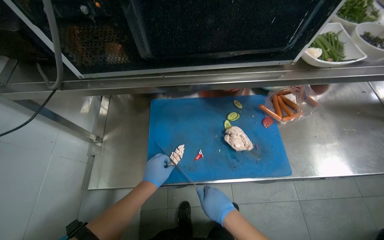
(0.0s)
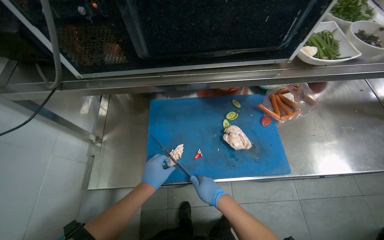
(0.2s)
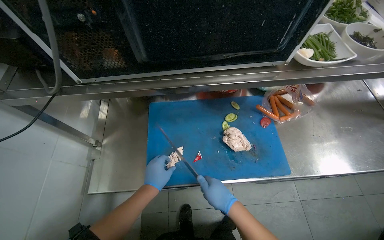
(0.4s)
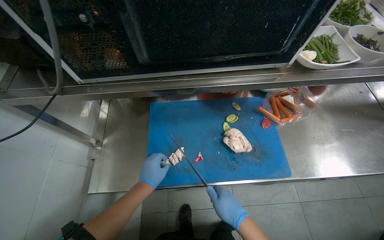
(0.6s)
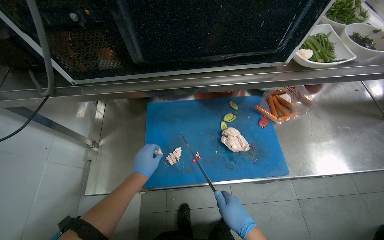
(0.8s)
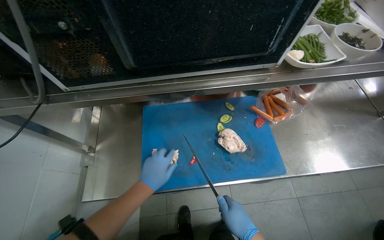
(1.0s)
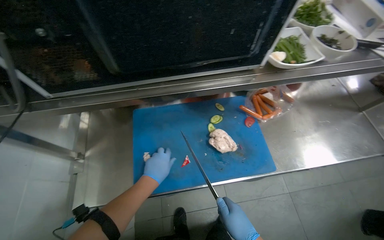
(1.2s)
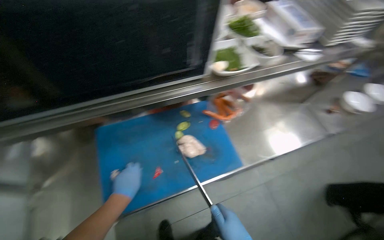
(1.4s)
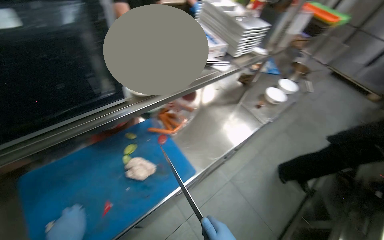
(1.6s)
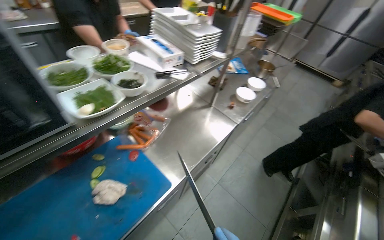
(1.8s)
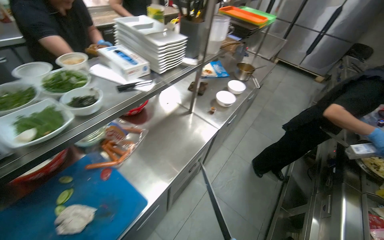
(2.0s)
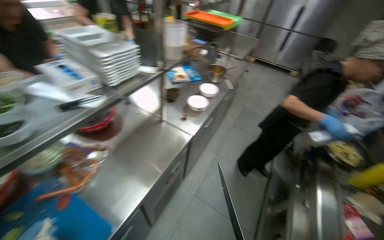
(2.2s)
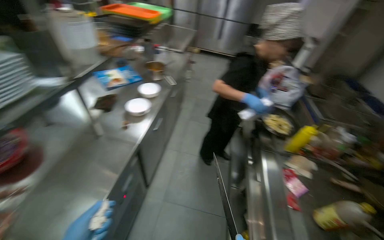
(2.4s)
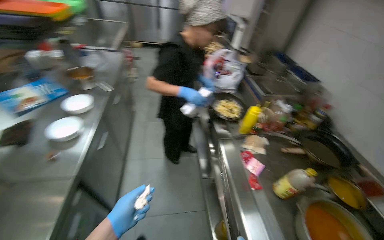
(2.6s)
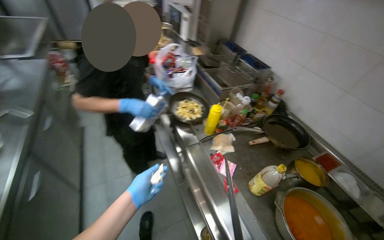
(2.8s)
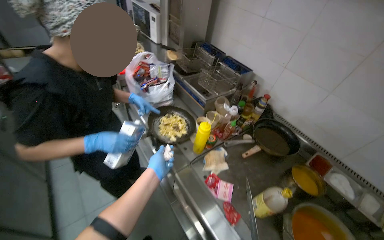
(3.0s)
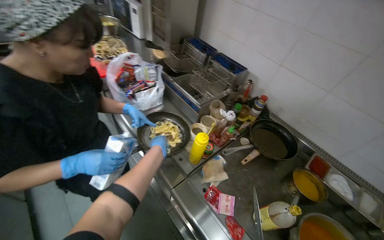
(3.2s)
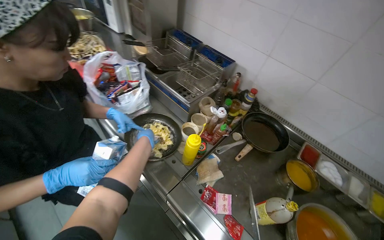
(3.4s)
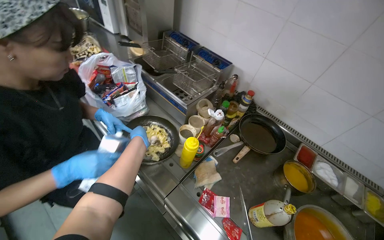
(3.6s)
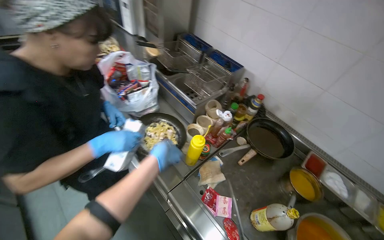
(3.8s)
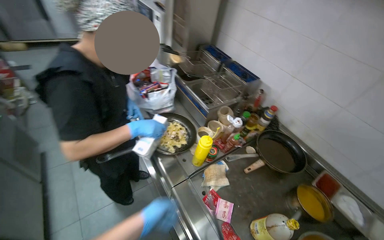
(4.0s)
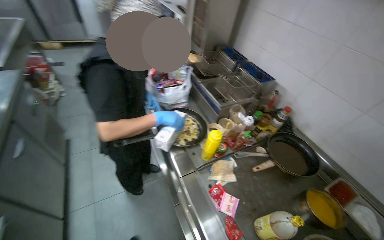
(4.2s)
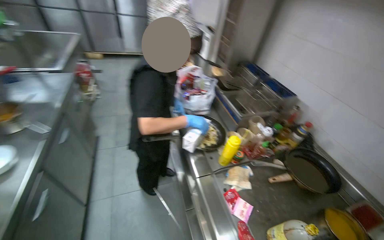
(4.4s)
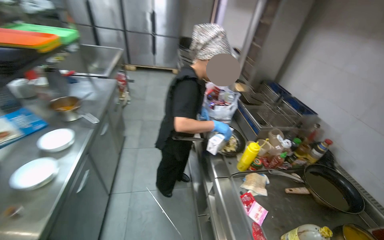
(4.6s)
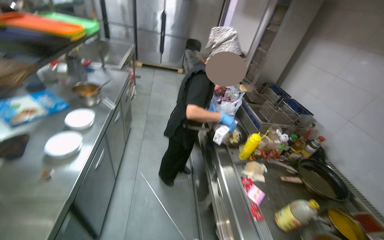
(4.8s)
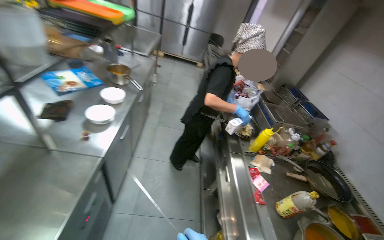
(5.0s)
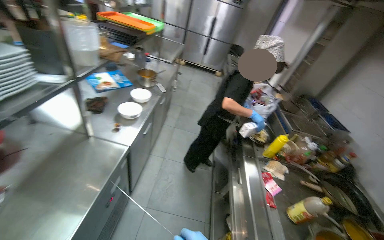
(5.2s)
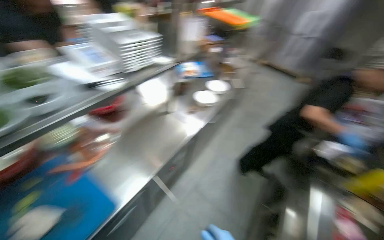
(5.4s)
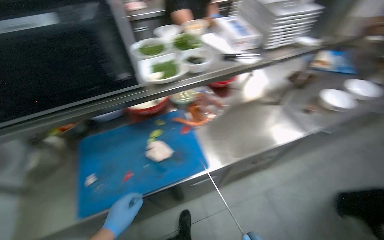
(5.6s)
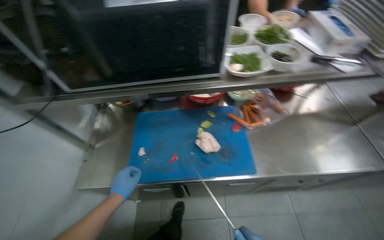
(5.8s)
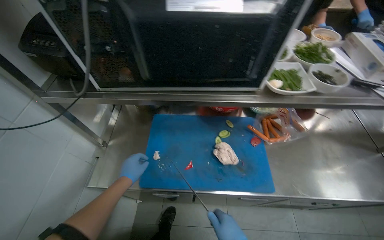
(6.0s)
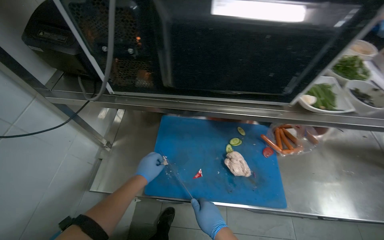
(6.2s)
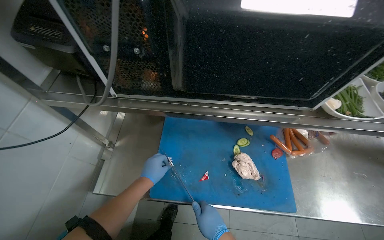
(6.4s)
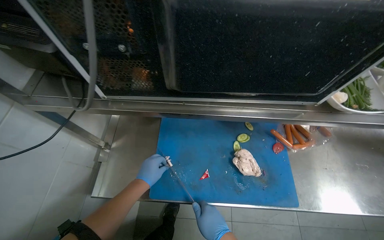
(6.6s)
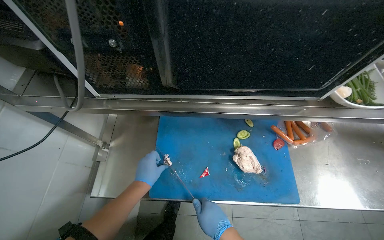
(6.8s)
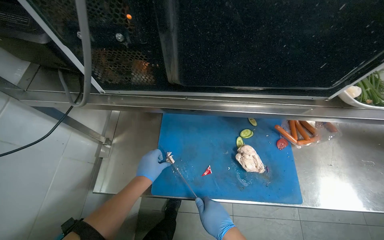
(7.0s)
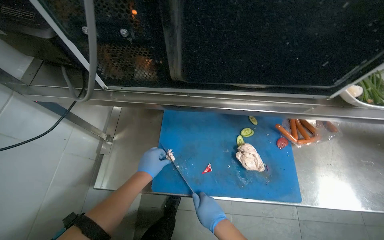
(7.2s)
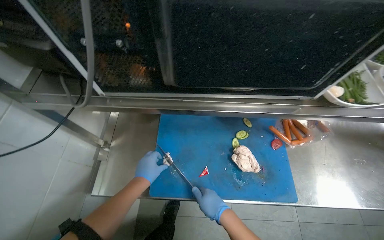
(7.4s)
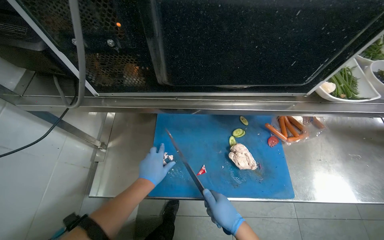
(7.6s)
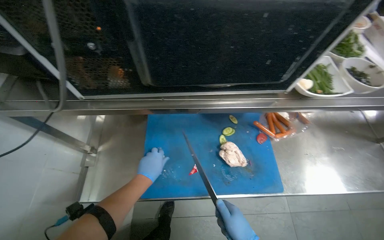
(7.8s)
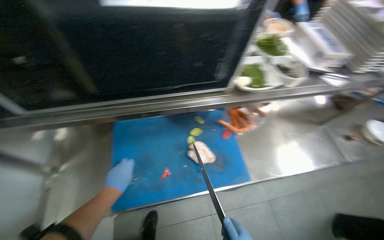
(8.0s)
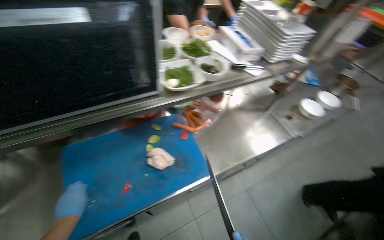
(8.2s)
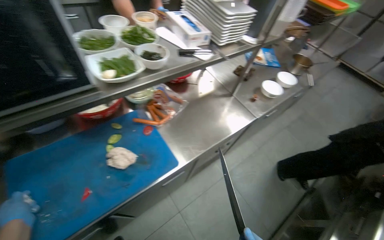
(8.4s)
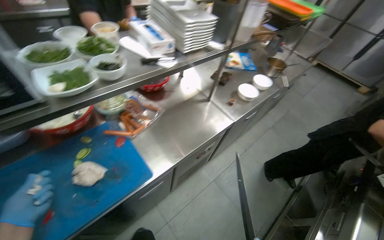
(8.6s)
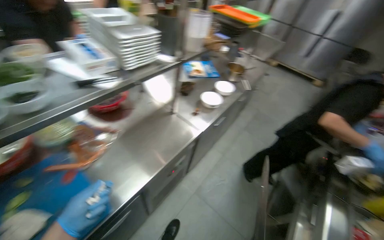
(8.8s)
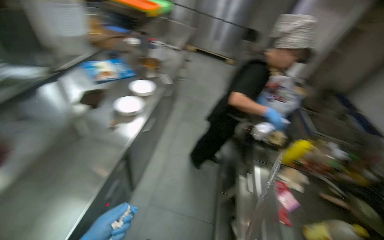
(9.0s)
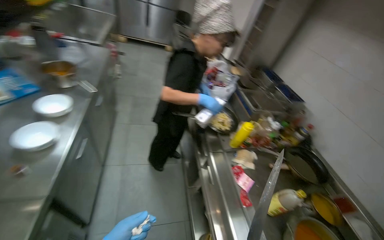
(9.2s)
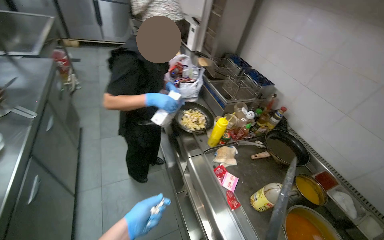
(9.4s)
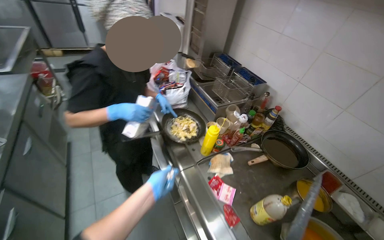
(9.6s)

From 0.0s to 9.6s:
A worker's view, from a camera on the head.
Job: preparing food.
The whole recording: Slicing cooked chicken. The worker removes cooked chicken from a pot and slices it on a cutting board.
From 0.0s to 1.6s: The head turns to the right by roughly 35 degrees.
From 1.6s to 3.2s: The camera is carried approximately 1 m. The wearer's head swings approximately 90 degrees to the right.
From 3.2s to 4.8s: The camera travels approximately 50 cm. The head rotates some 35 degrees to the left. The camera pitches upward, by some 15 degrees.
From 4.8s to 6.4s: The camera travels roughly 80 cm. The head rotates about 100 degrees to the left.
From 6.4s to 8.0s: The wearer looks approximately 20 degrees further to the right.
From 8.0s to 9.6s: The wearer moves some 1 m. The head rotates about 105 degrees to the right.

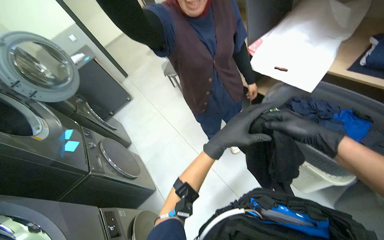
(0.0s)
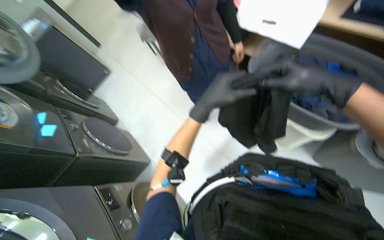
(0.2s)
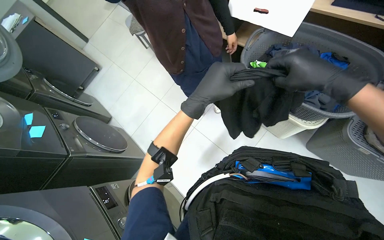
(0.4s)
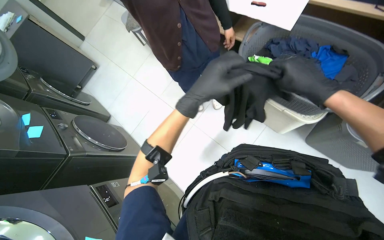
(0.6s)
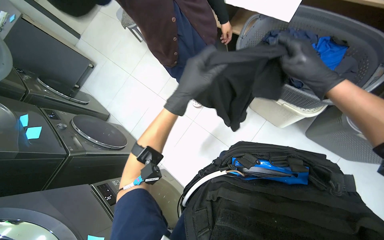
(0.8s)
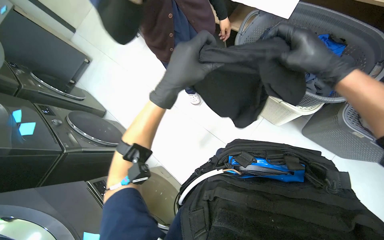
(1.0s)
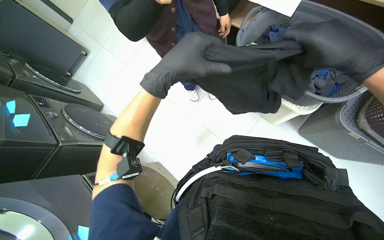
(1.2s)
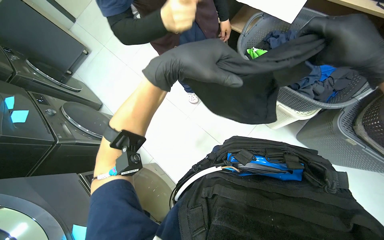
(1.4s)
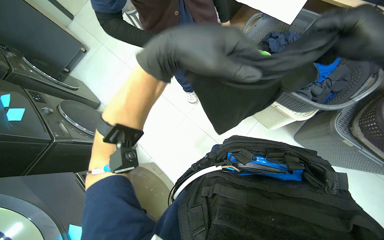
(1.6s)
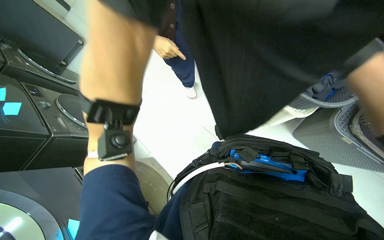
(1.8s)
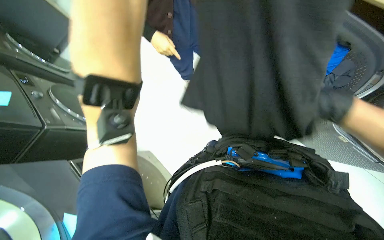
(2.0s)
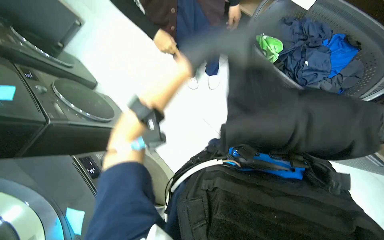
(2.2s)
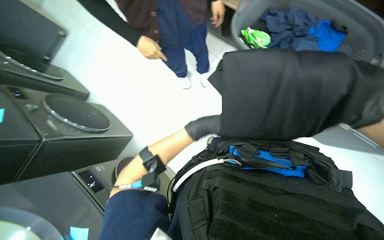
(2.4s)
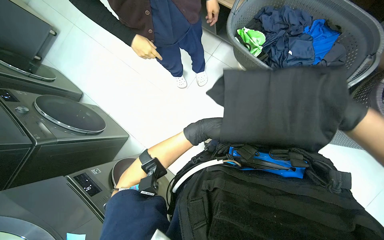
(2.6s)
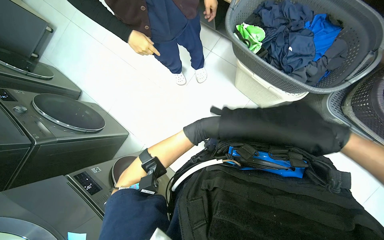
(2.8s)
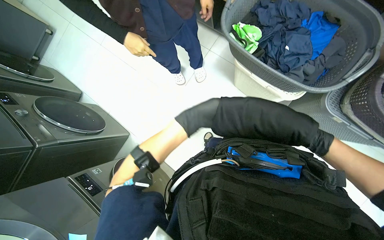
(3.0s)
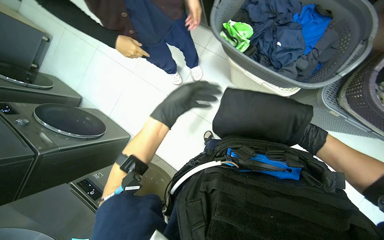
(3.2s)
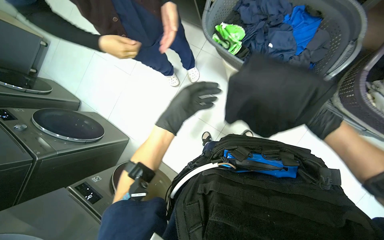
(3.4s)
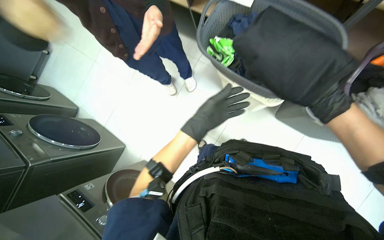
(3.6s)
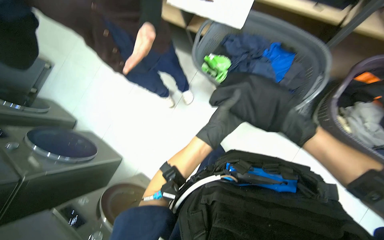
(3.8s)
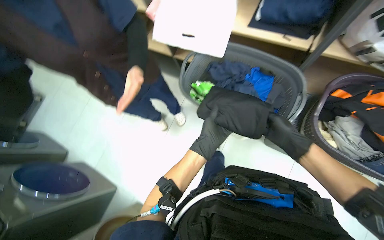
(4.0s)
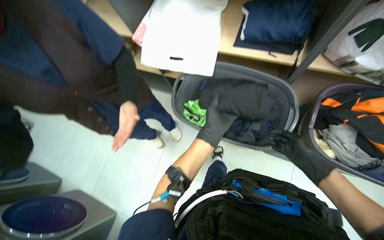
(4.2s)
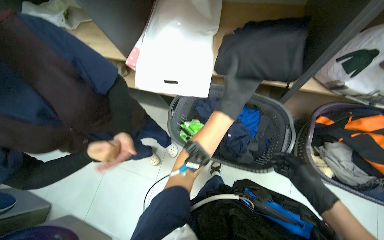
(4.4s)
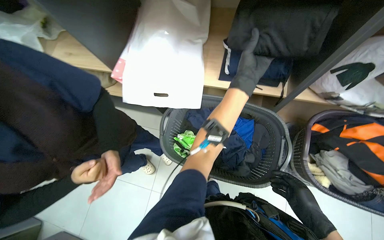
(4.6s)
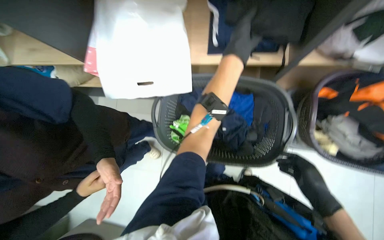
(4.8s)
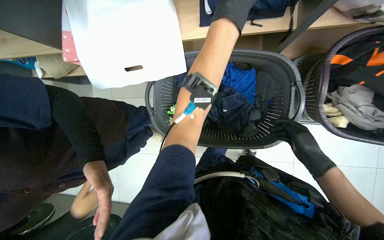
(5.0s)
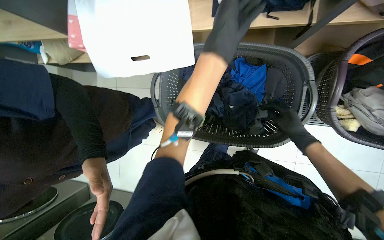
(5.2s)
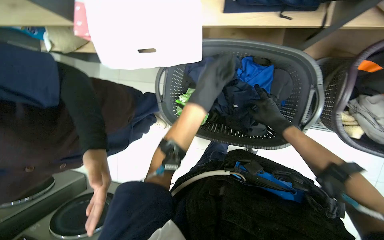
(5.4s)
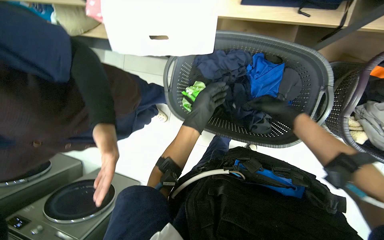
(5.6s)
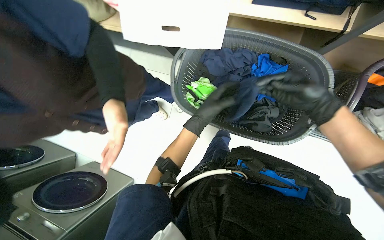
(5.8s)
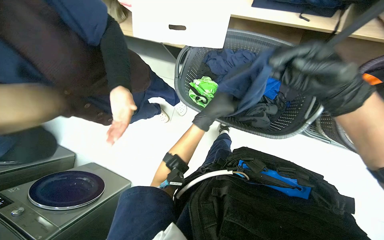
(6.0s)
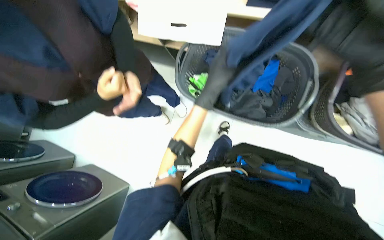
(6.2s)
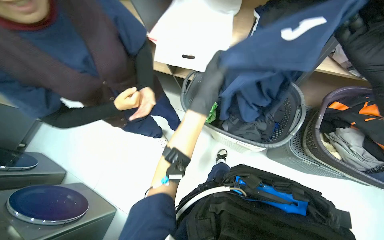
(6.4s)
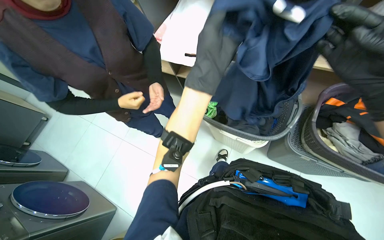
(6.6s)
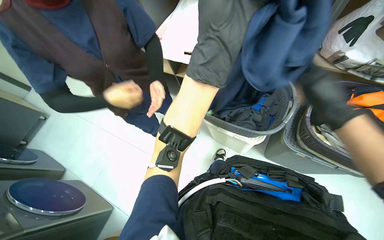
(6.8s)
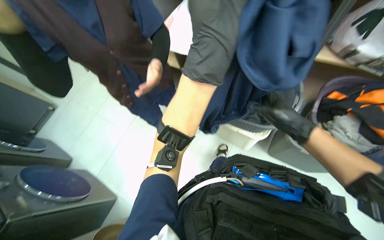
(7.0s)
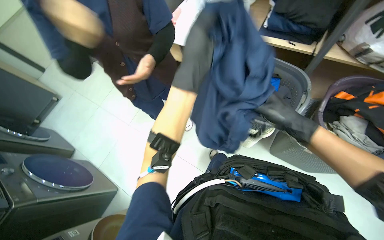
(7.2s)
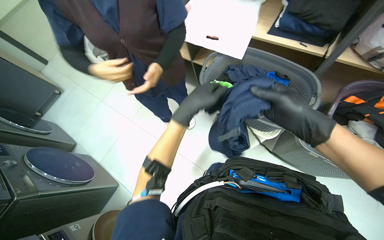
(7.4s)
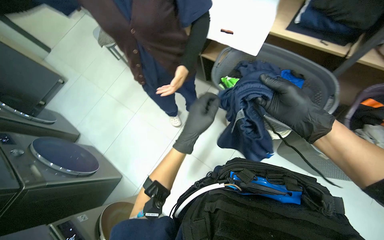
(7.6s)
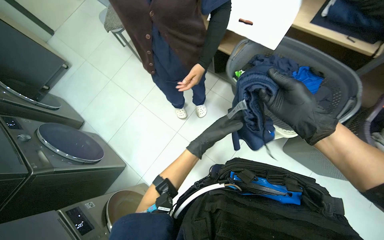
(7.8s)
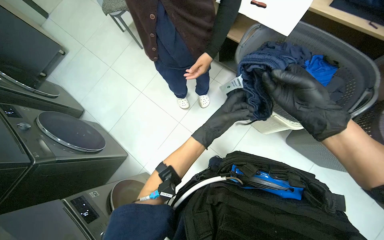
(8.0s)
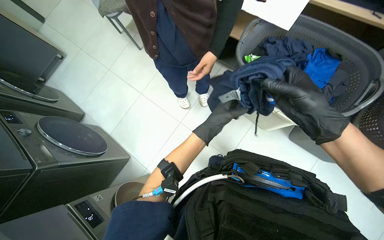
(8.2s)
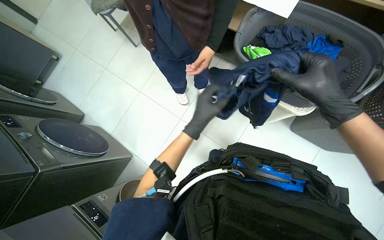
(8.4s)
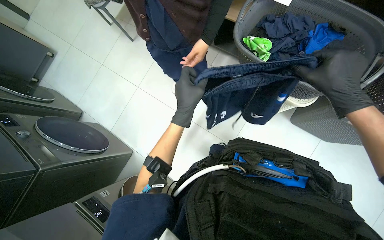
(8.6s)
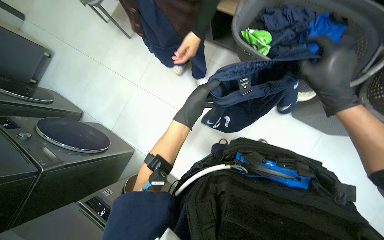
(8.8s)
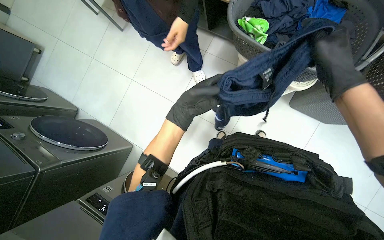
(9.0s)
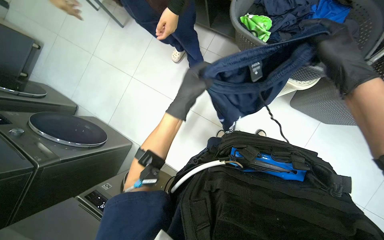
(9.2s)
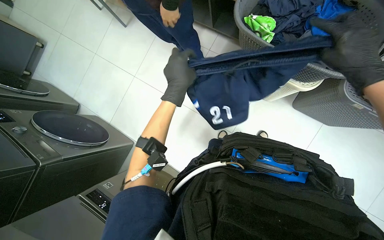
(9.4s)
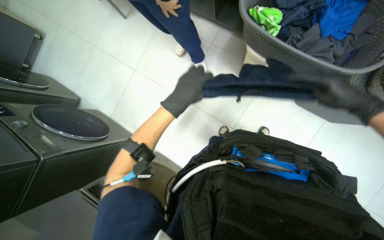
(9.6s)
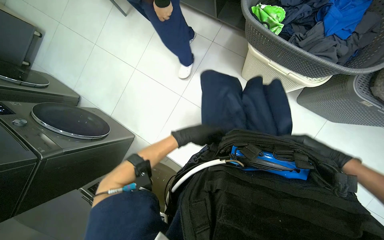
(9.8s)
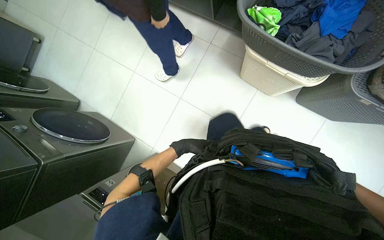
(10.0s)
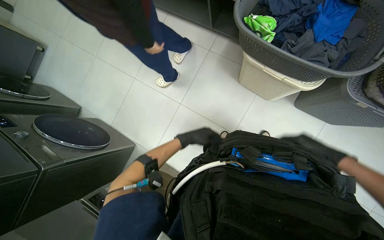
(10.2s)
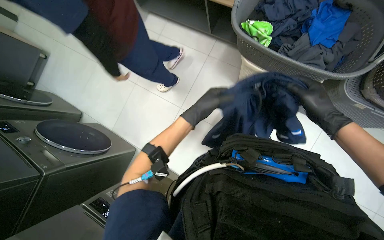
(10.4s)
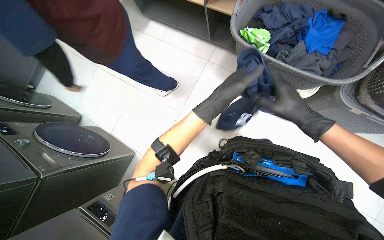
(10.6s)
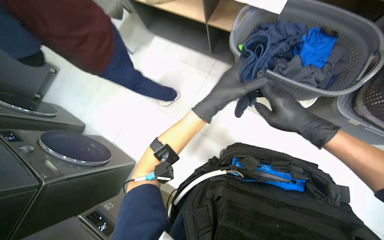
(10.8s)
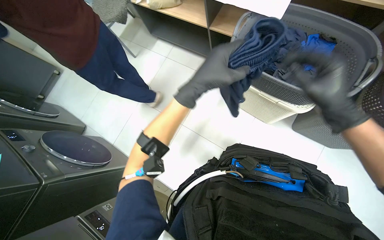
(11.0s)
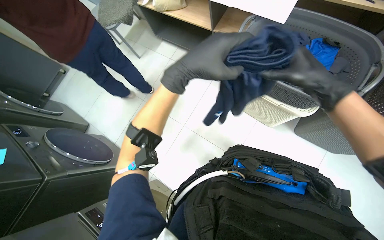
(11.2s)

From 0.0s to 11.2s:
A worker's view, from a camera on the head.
Job: managing laundry.
The whole recording: Folding and sorting laundry. The worker folds various garments and places them into a basket, bag, or onto a shelf.
From 0.0s to 1.6s: The wearer looks roughly 20 degrees further downward.
From 3.2s to 4.8s: Everything in view rotates some 25 degrees counterclockwise.
From 4.8s to 6.4s: The left hand travels down the picture and to the left by about 40 cm.
From 6.4s to 8.0s: The left hand travels down the picture and farther from the camera by approximately 30 cm.
From 8.0s to 9.6s: The right hand goes about 20 cm to the right and farther from the camera. The left hand travels to the left by about 10 cm.
From 9.6s to 11.2s: The view tips upward by roughly 10 degrees. The left hand moves nearer to the camera, some 20 cm. Meanwhile the right hand is displaced to the left and nearer to the camera by some 20 cm.
